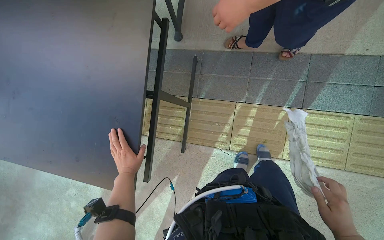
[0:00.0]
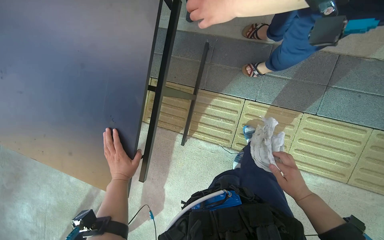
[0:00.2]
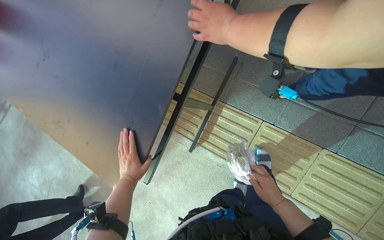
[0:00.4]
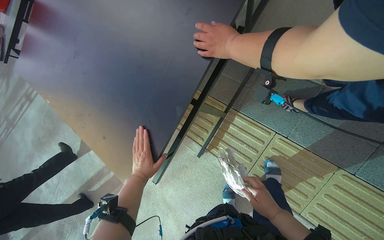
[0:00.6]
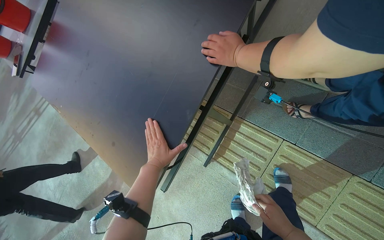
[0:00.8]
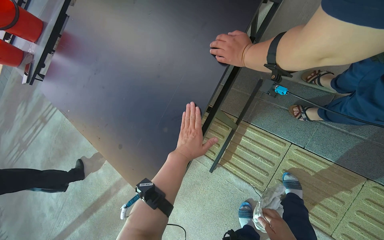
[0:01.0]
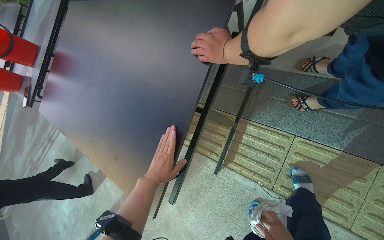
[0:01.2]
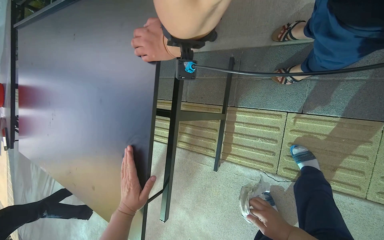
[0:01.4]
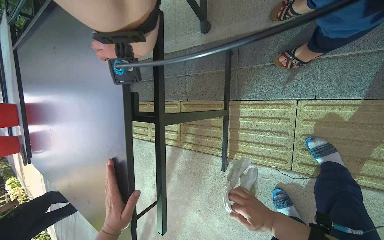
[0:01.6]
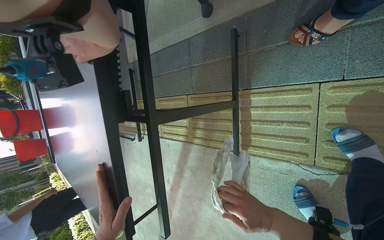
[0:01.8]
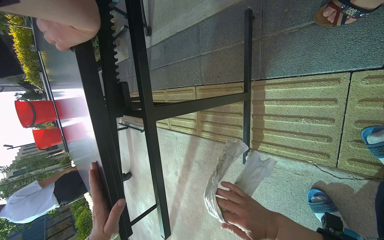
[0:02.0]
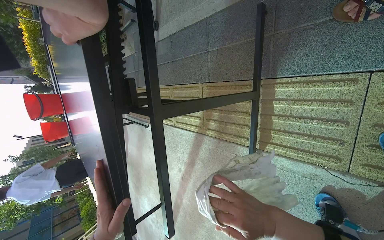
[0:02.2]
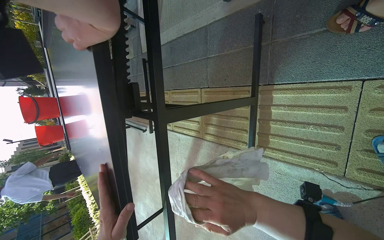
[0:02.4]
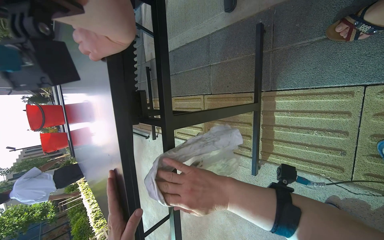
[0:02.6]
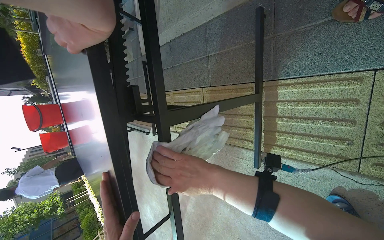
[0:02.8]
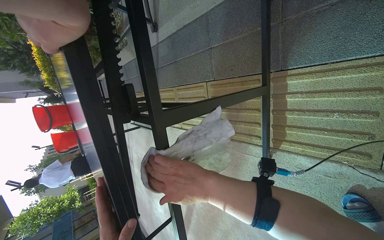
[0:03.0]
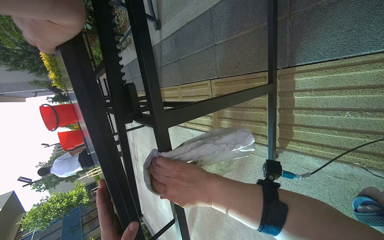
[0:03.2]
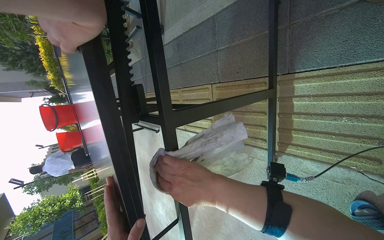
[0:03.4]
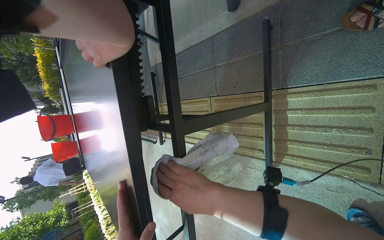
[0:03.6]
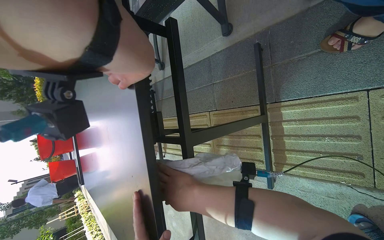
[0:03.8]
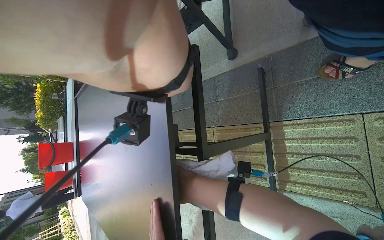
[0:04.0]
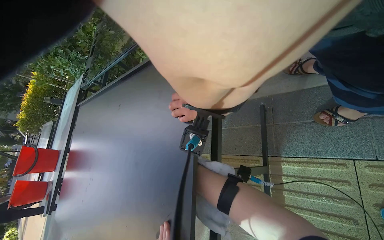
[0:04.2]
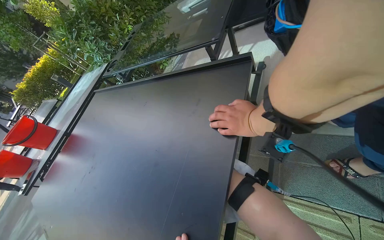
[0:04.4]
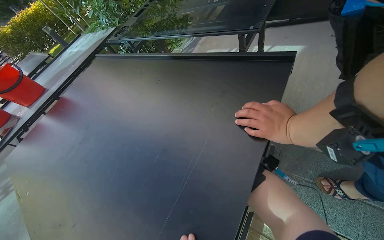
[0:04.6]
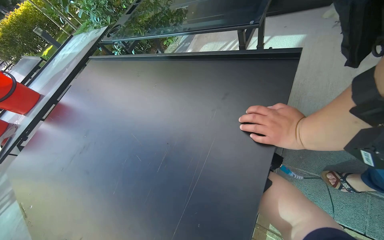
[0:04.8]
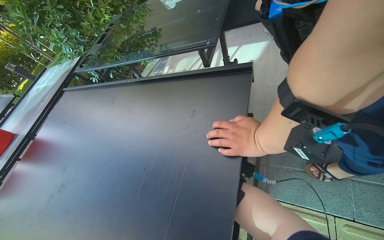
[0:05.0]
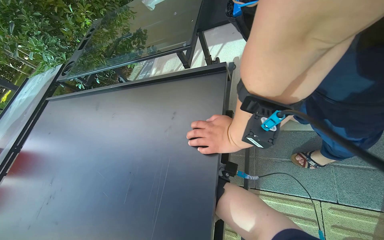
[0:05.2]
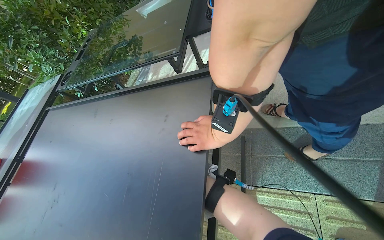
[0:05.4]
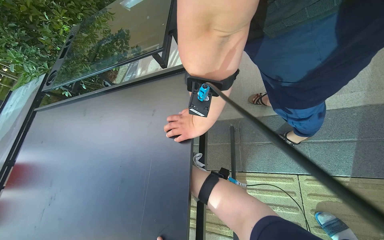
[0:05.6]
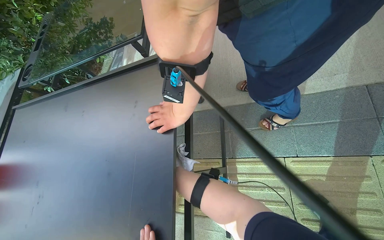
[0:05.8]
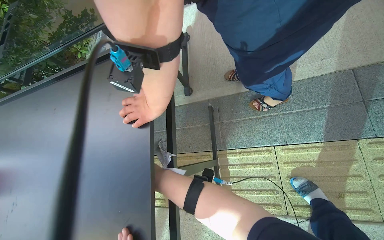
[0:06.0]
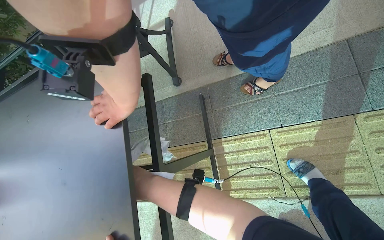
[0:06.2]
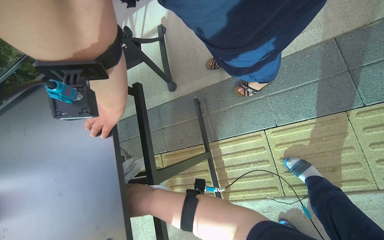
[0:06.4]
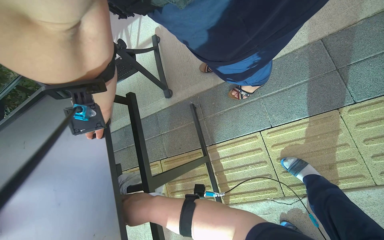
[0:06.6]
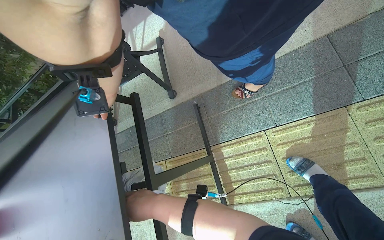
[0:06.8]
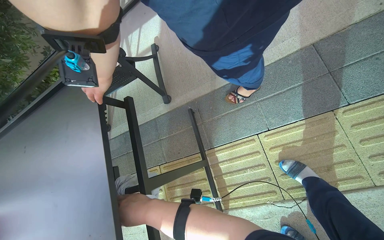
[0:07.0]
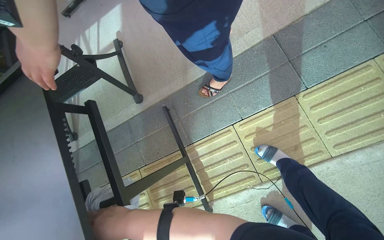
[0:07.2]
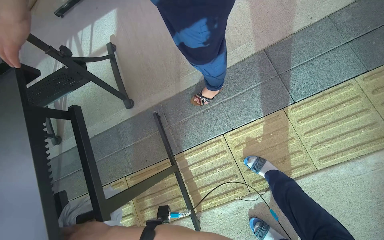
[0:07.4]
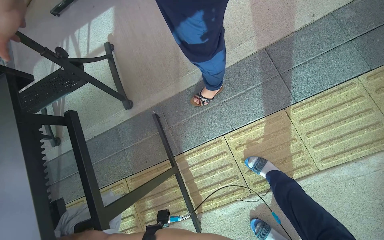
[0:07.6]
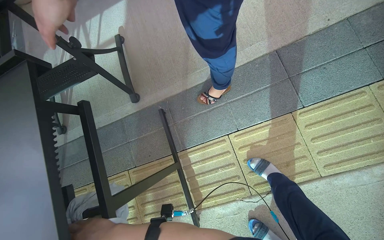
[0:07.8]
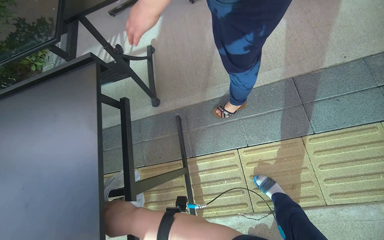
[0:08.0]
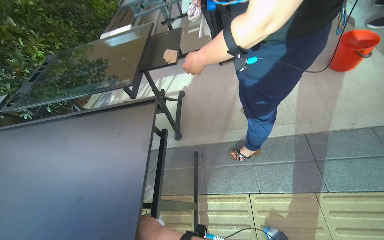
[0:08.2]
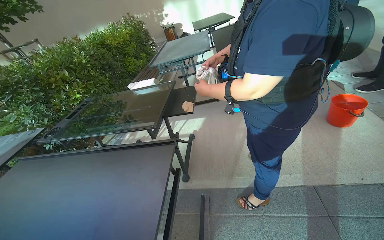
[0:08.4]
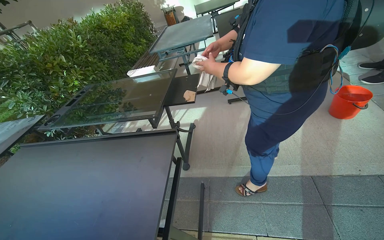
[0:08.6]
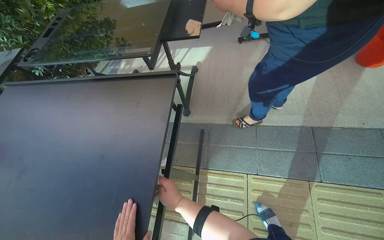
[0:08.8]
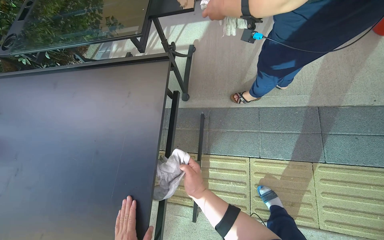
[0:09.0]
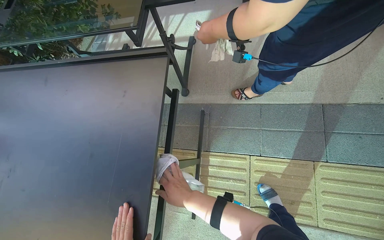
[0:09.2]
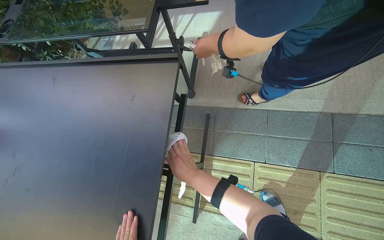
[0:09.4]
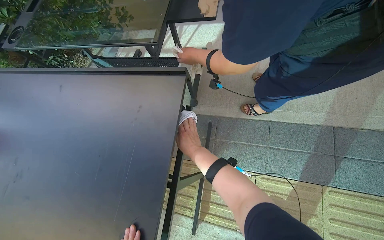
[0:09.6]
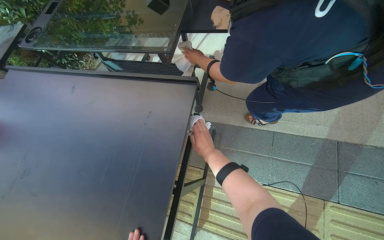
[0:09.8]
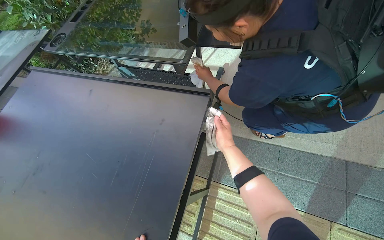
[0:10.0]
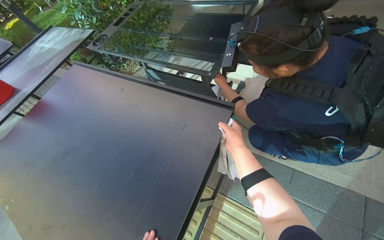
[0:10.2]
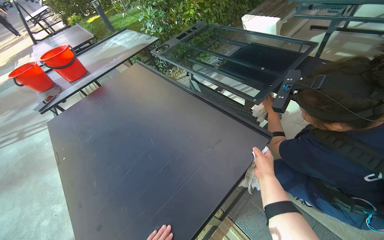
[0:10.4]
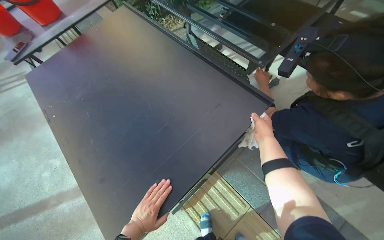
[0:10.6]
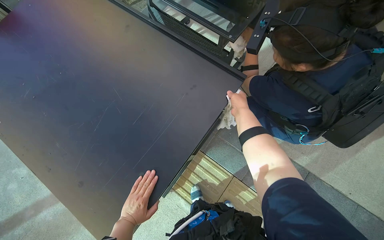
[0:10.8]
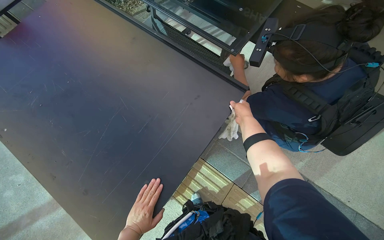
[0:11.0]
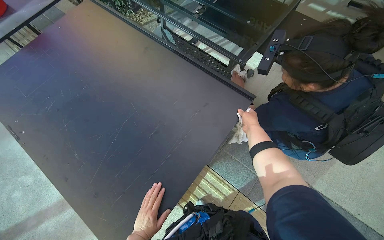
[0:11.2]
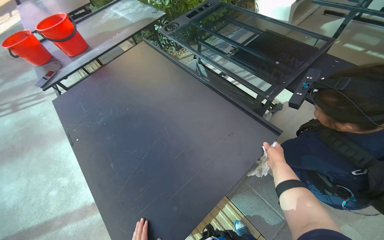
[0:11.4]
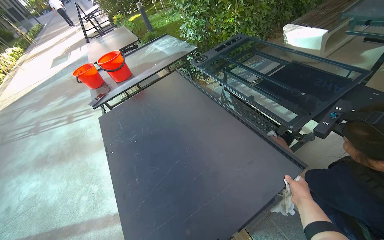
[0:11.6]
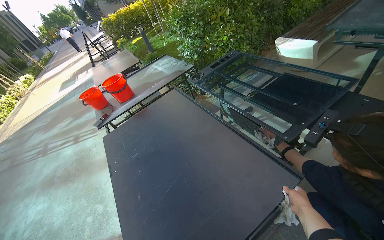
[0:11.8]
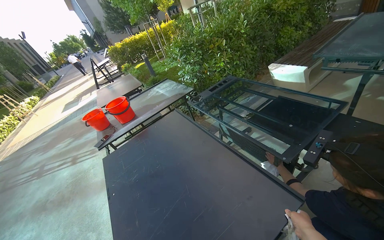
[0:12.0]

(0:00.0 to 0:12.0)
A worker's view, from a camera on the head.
Job: wiping surfaces.
The whole recording: Wiping table structure. The worker wipes the metal structure of a black table with a white cloth.
0:00.0 - 0:01.6: The view swings approximately 20 degrees to the left.
0:01.6 - 0:03.0: The camera is aimed some 15 degrees further to the left. The right hand moves to the left and up the picture, about 30 cm.
0:03.0 - 0:04.4: The wearer looks roughly 35 degrees further upward. The scene rotates clockwise by some 25 degrees.
0:04.4 - 0:06.0: The head rotates roughly 20 degrees to the right.
0:06.0 - 0:07.6: The head rotates roughly 20 degrees to the right.
0:07.6 - 0:09.0: The head rotates some 30 degrees to the left.
0:09.0 - 0:10.4: The head rotates about 40 degrees to the left.
0:10.4 - 0:12.0: The wearer looks about 15 degrees further upward.

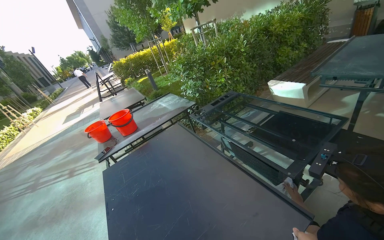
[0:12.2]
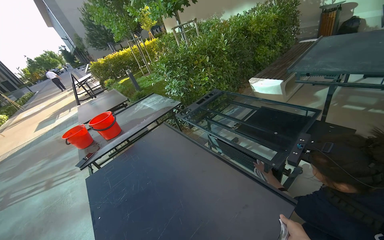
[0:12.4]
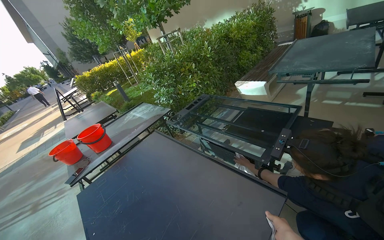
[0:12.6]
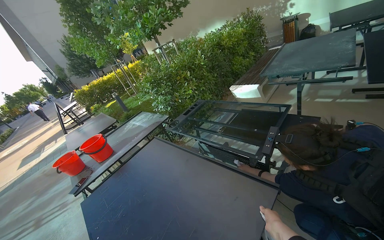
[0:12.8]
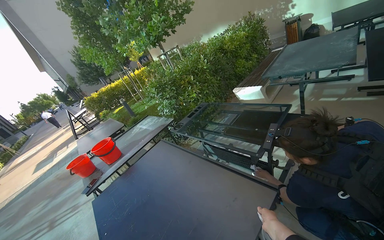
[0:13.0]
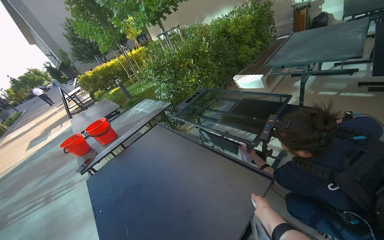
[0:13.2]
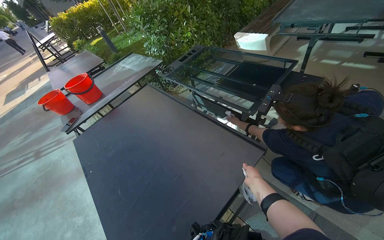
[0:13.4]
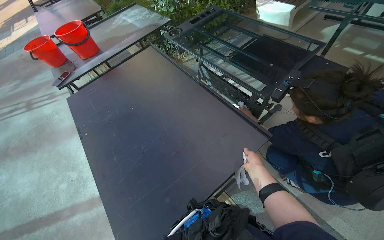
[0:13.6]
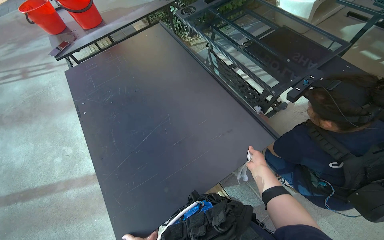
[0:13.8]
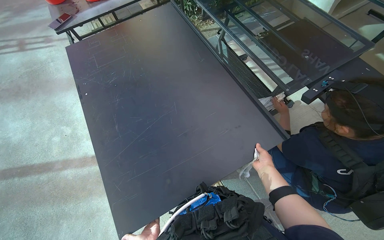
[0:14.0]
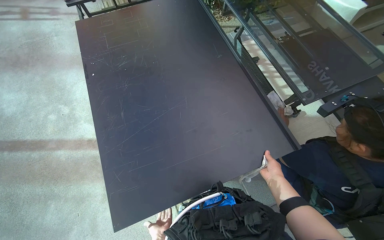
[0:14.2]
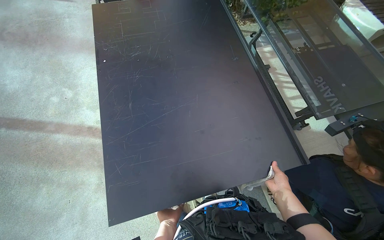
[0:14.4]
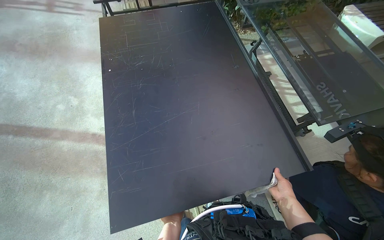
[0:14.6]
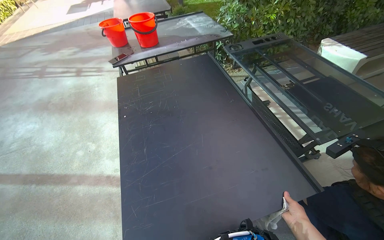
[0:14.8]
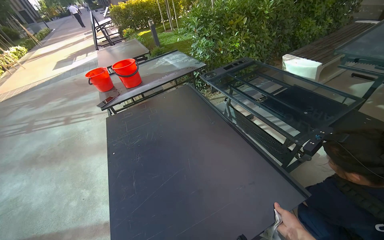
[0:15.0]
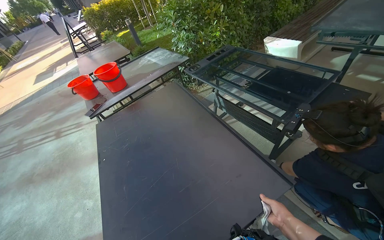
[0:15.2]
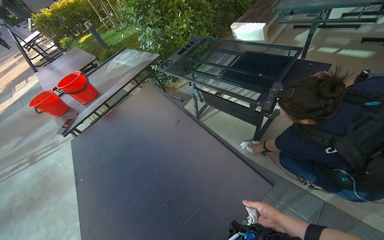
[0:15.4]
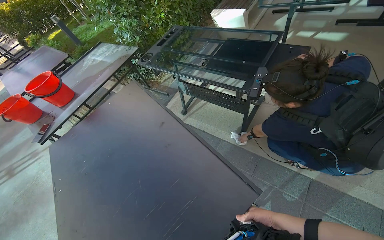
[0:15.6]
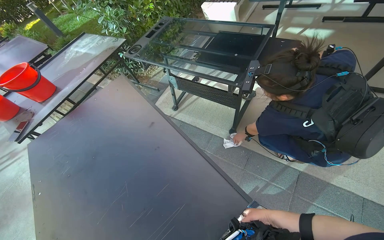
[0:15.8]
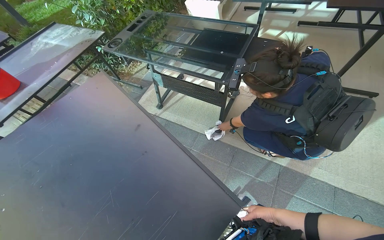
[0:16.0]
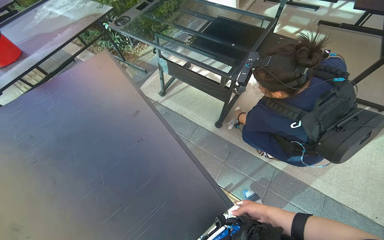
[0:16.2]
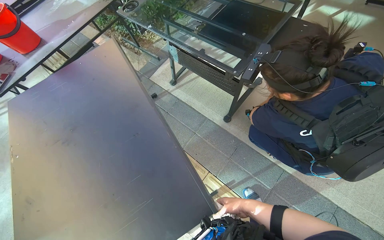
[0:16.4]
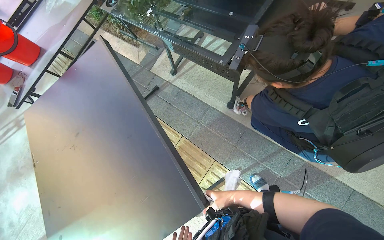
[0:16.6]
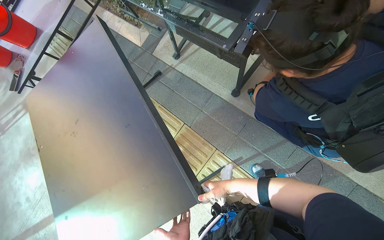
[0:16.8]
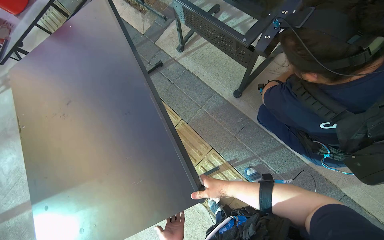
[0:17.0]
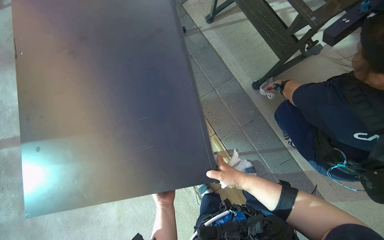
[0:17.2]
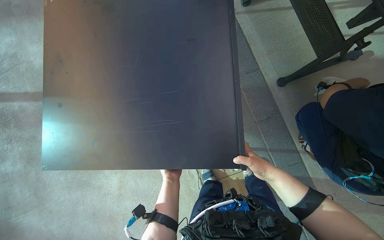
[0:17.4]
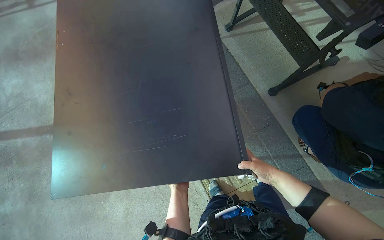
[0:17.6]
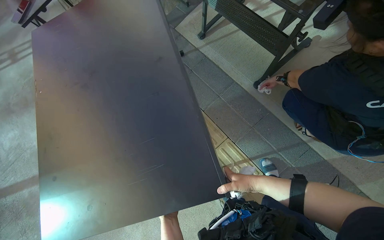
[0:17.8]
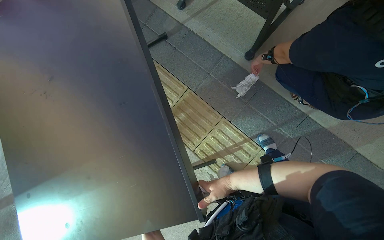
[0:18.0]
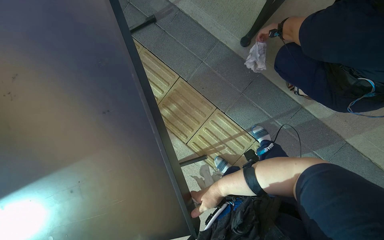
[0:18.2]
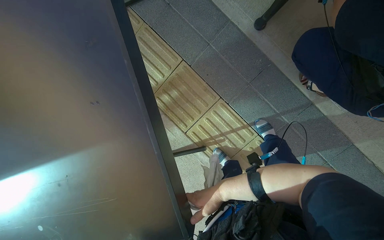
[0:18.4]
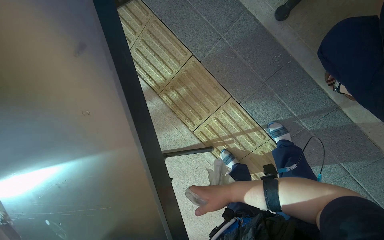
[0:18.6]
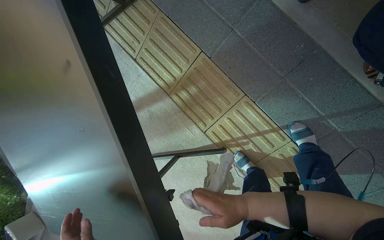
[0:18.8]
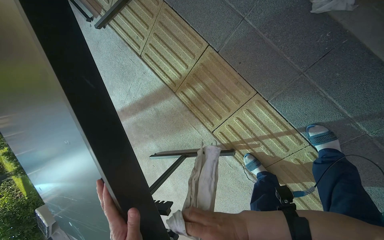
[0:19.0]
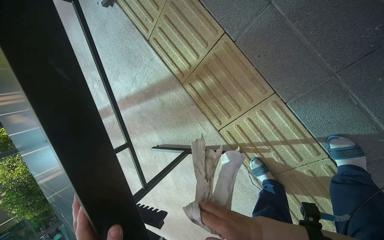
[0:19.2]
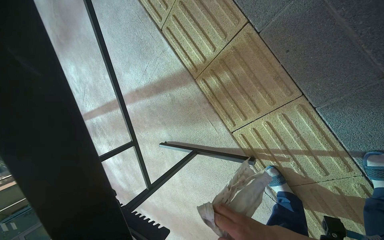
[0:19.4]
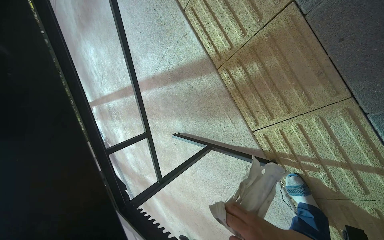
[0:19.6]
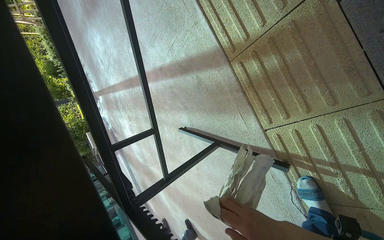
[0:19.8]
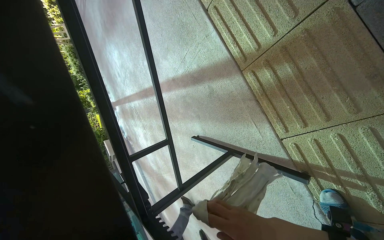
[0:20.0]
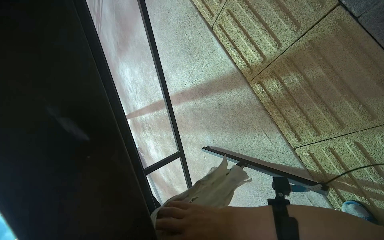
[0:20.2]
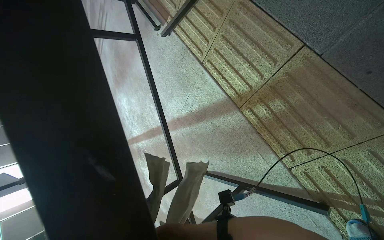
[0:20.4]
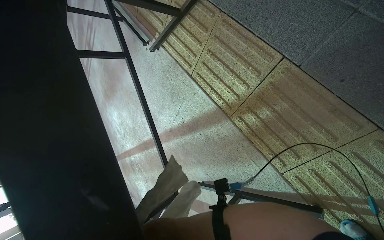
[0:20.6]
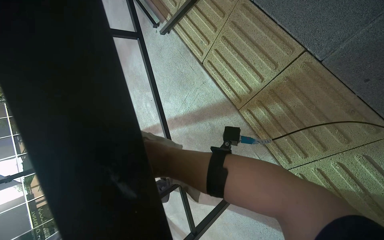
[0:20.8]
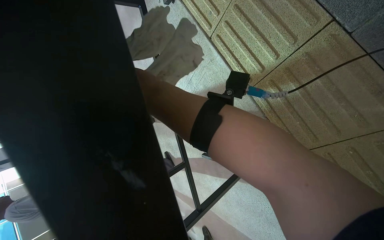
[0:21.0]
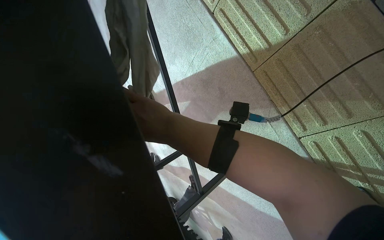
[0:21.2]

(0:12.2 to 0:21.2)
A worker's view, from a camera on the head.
Job: wiping surfaces.
The whole recording: Wiping table structure. The worker wipes the metal structure of a black table with a white cloth.
0:12.2 - 0:13.8: The view tips downward by roughly 30 degrees.
0:13.8 - 0:15.2: The camera pitches upward, by roughly 20 degrees.
0:15.2 - 0:16.6: The camera pitches downward, by about 20 degrees.
0:16.6 - 0:18.2: The wearer looks approximately 20 degrees further downward.
0:18.2 - 0:19.8: The camera is carried some 50 cm. The wearer's head swings roughly 35 degrees to the left. The view tips downward by approximately 25 degrees.
